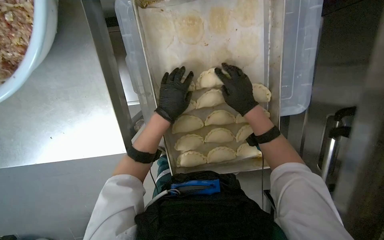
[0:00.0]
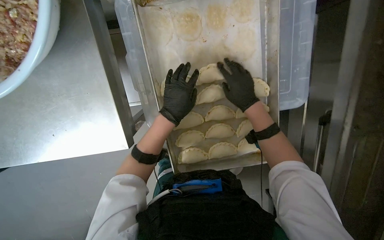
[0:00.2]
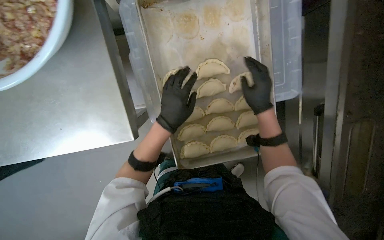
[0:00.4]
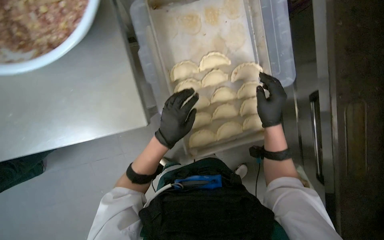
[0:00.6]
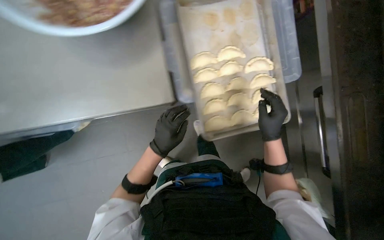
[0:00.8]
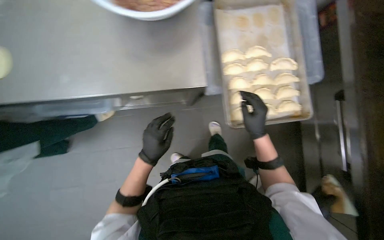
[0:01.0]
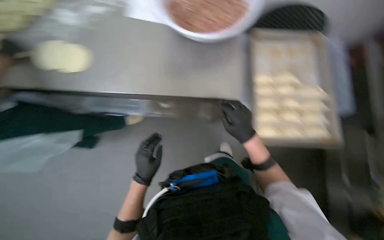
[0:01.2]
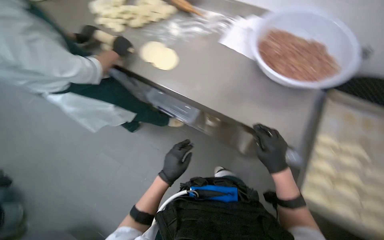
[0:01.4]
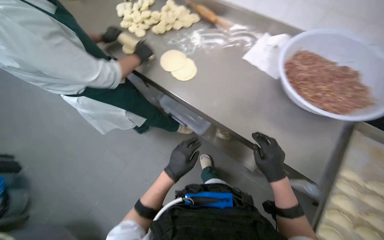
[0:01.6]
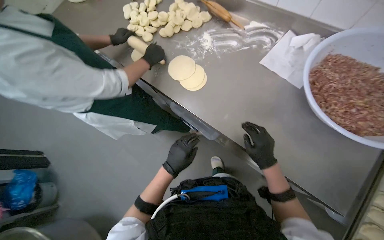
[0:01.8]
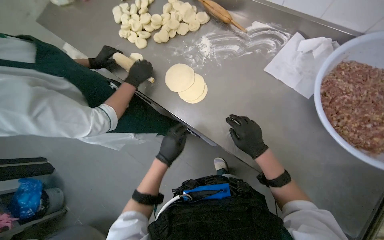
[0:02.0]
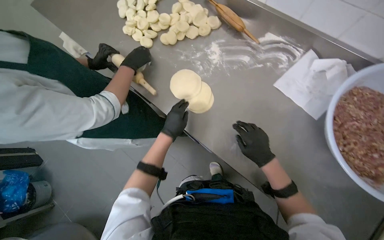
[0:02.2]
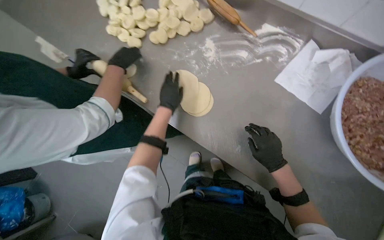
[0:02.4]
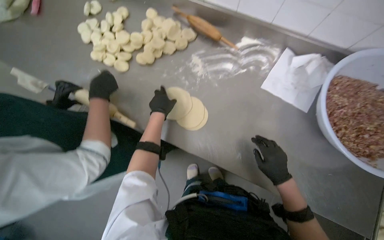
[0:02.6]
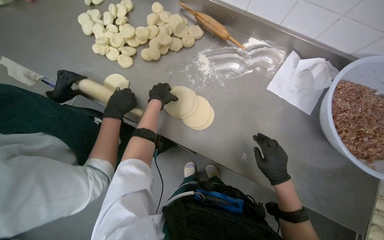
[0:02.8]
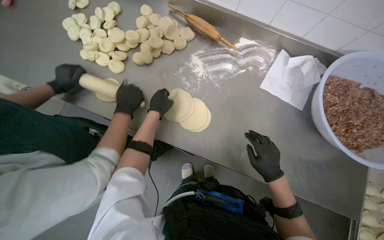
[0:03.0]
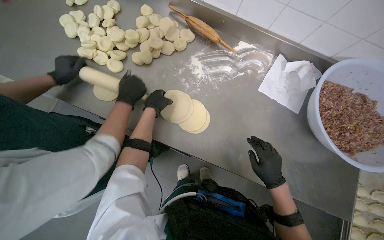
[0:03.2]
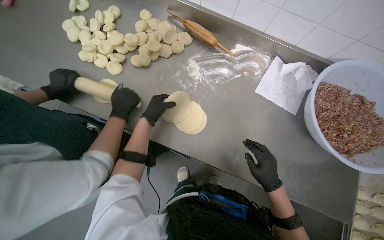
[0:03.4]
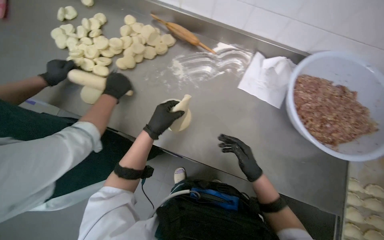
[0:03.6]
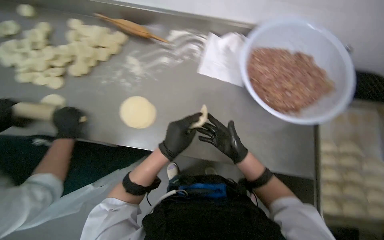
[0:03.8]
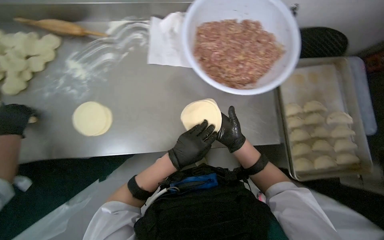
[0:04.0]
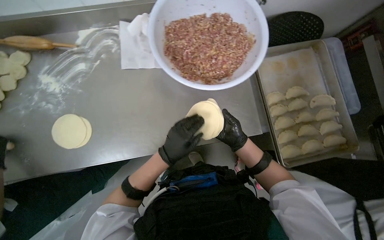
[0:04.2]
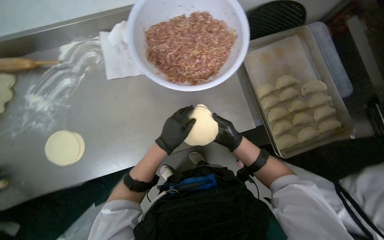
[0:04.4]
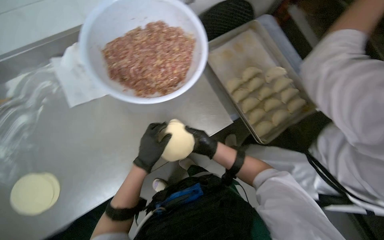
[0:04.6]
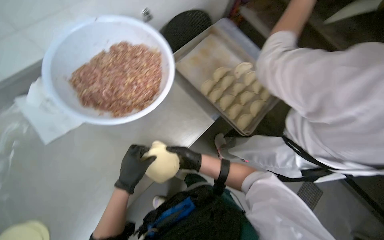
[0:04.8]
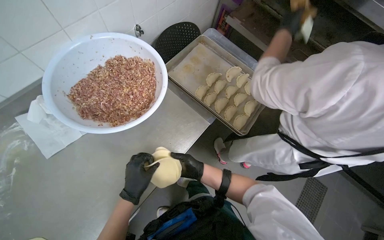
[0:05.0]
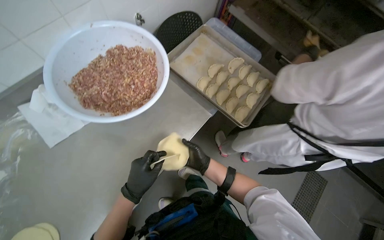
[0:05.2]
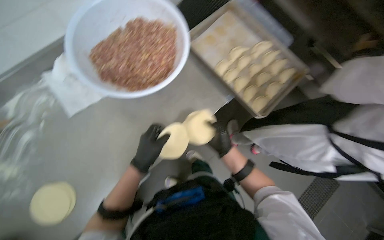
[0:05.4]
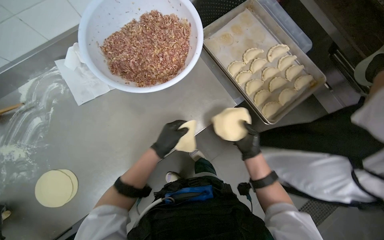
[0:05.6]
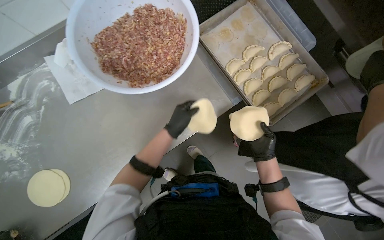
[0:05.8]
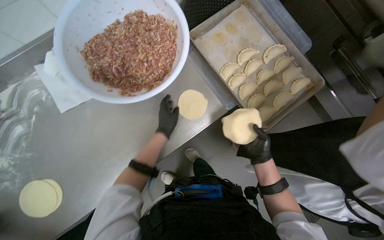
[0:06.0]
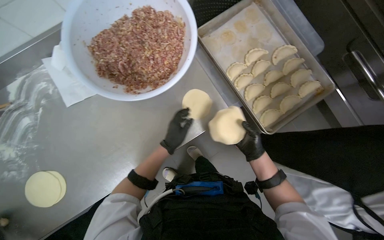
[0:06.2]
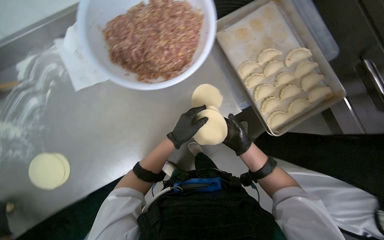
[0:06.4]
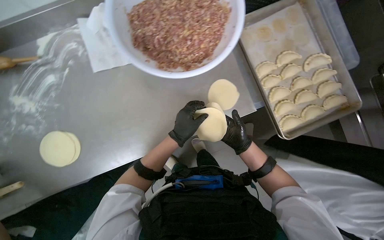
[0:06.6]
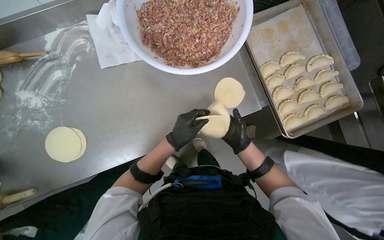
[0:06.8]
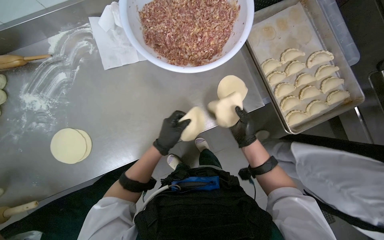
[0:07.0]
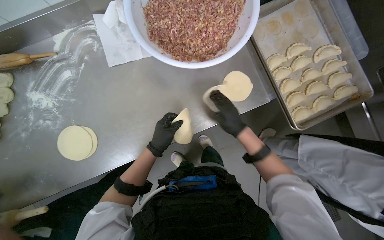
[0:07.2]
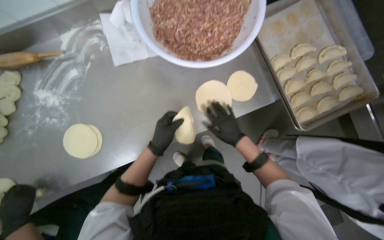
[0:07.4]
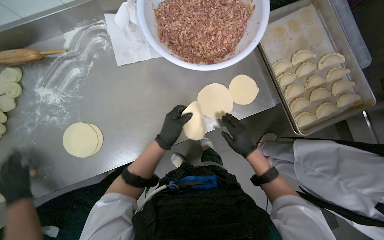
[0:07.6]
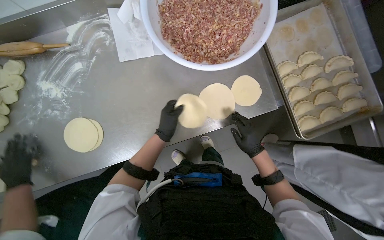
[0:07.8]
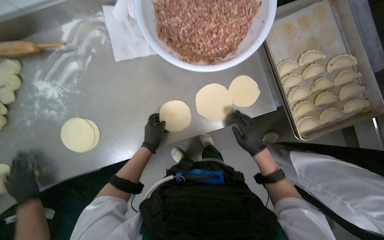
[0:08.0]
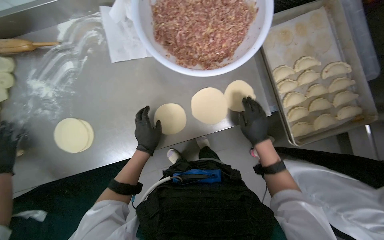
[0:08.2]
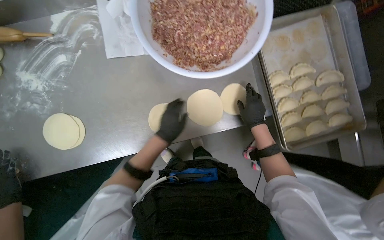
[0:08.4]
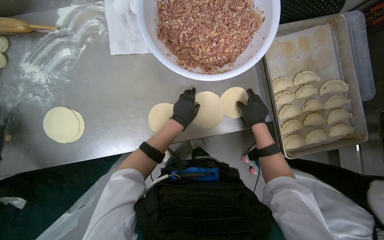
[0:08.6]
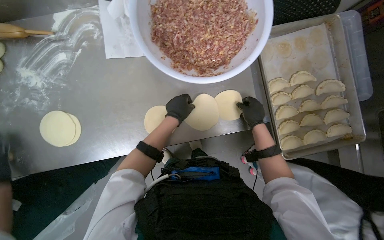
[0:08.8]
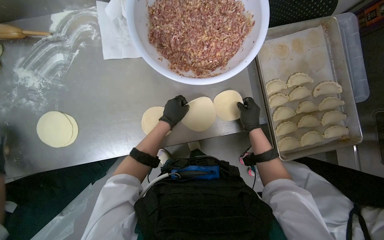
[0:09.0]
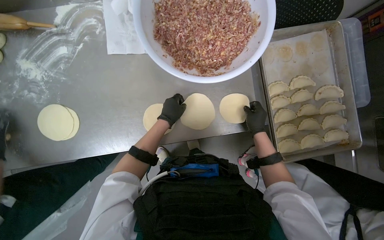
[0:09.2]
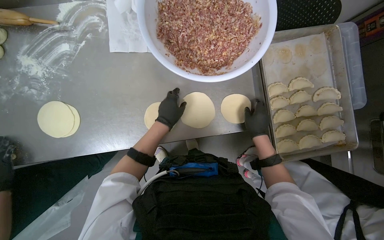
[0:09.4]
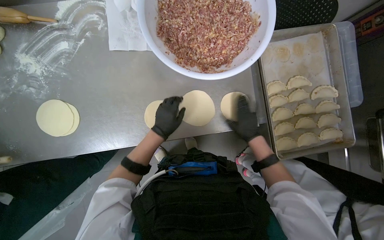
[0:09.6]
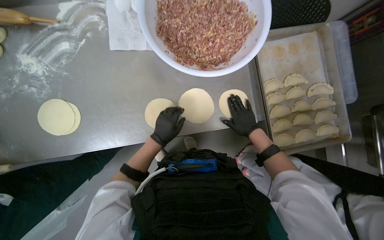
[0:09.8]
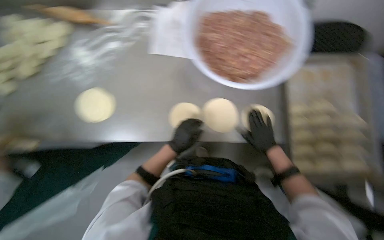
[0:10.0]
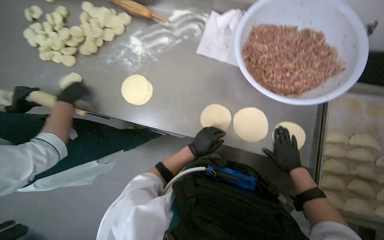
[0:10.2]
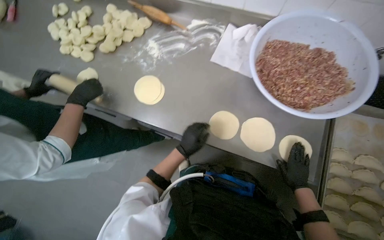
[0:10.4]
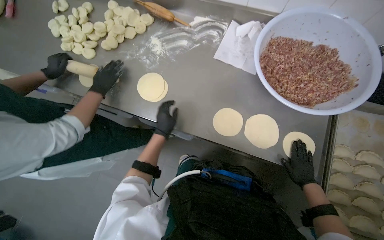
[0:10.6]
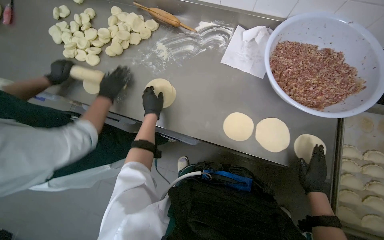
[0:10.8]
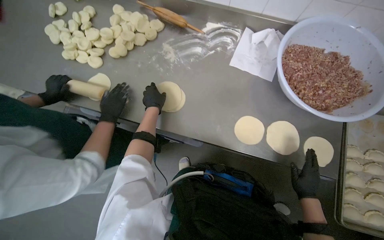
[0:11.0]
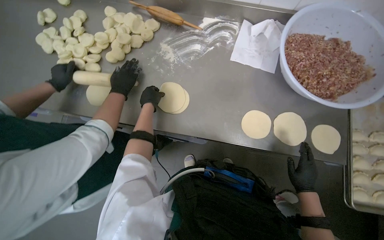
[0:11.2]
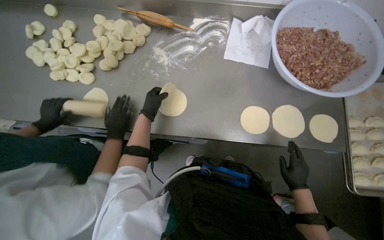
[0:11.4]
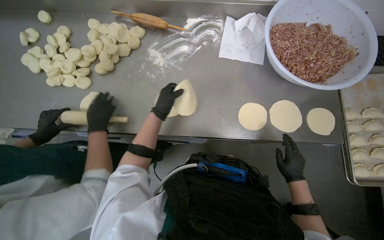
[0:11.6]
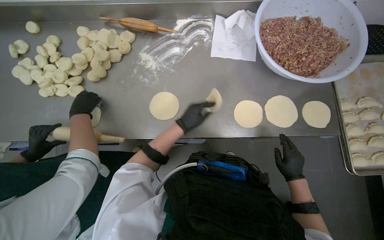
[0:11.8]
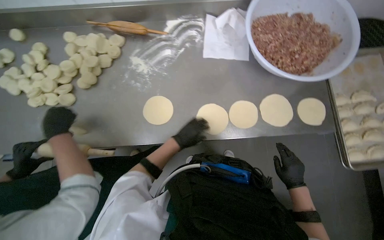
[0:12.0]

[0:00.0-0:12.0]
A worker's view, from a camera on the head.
Job: preparing food.
The whole recording: Rolling and arranging dough circles. The worker rolls out dough circles and arranges them on the table.
0:00.0 to 0:01.6: The camera is carried some 70 cm. The wearer's head swings some 40 degrees to the left. The view tips upward by approximately 40 degrees.
0:01.6 to 0:03.0: The camera is carried some 50 cm.
0:03.0 to 0:04.4: The camera travels some 50 cm. Everything in view rotates approximately 40 degrees counterclockwise.
0:06.0 to 0:07.6: The right hand is displaced to the left by roughly 20 cm.
0:07.6 to 0:09.0: The right hand travels up the picture by approximately 15 cm, while the left hand goes about 15 cm up the picture and farther from the camera.
0:09.0 to 0:10.4: Everything in view rotates some 30 degrees clockwise.
0:10.4 to 0:12.0: The left hand reaches some 20 cm up the picture, then returns.

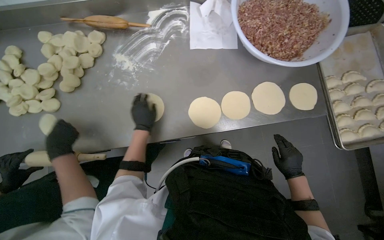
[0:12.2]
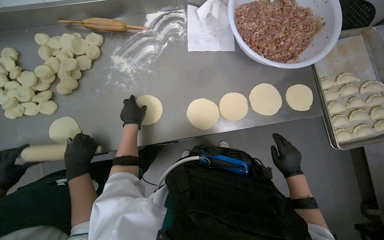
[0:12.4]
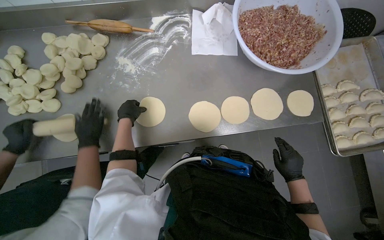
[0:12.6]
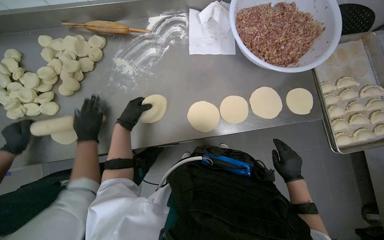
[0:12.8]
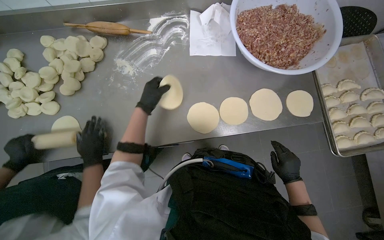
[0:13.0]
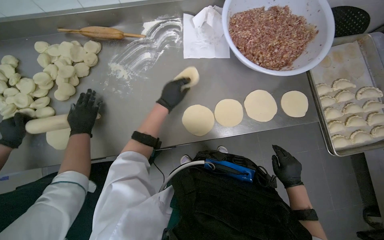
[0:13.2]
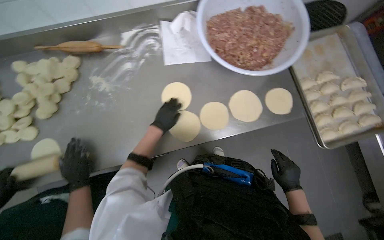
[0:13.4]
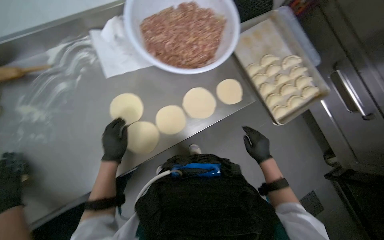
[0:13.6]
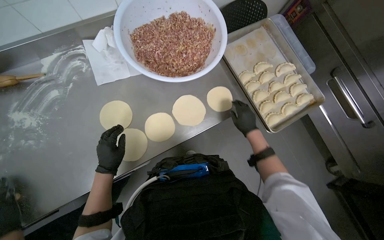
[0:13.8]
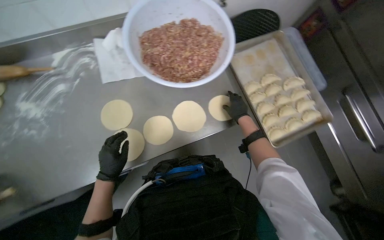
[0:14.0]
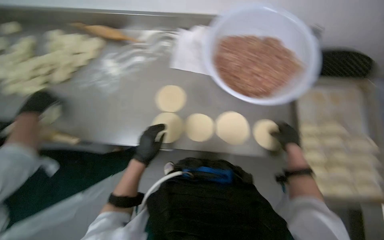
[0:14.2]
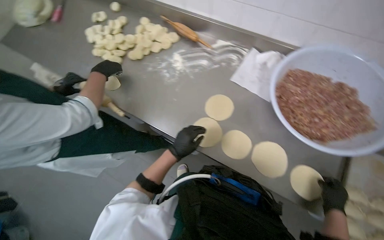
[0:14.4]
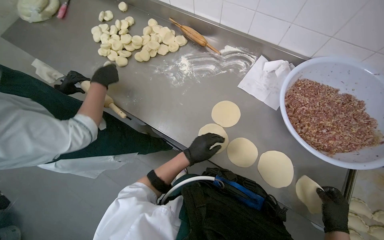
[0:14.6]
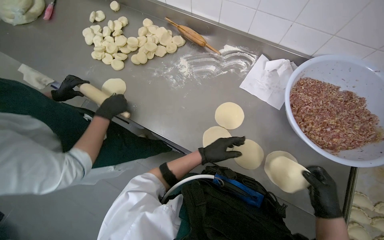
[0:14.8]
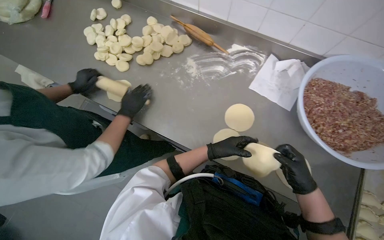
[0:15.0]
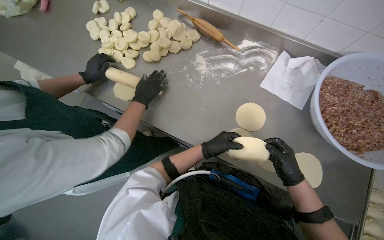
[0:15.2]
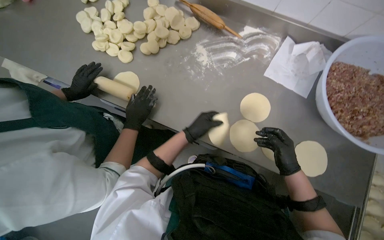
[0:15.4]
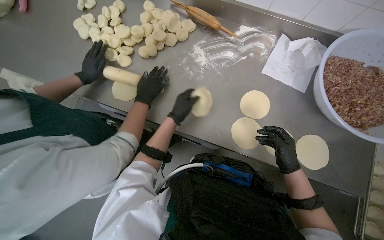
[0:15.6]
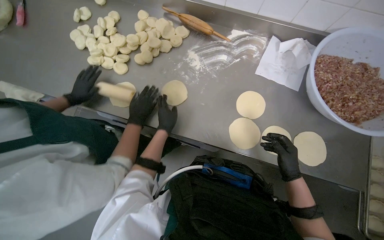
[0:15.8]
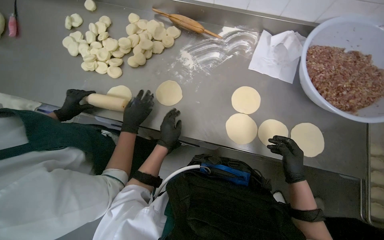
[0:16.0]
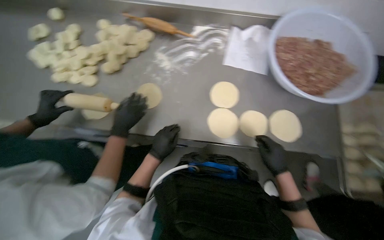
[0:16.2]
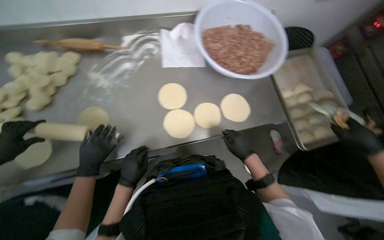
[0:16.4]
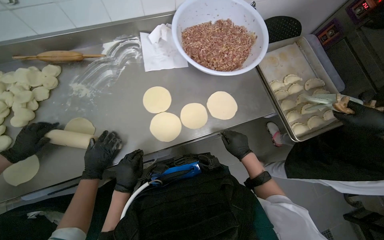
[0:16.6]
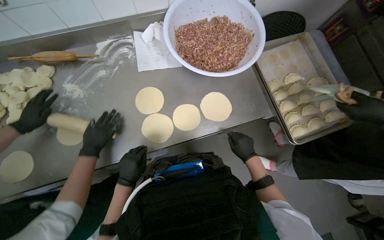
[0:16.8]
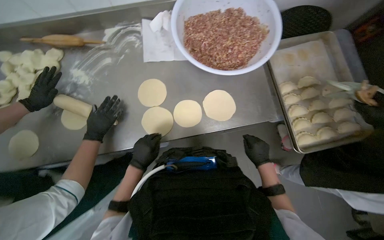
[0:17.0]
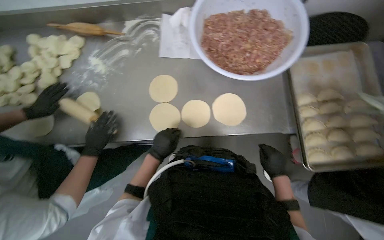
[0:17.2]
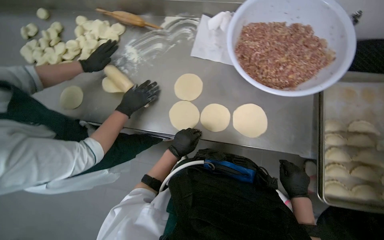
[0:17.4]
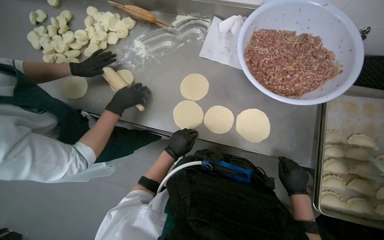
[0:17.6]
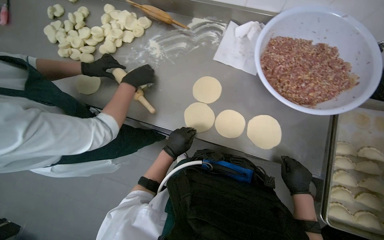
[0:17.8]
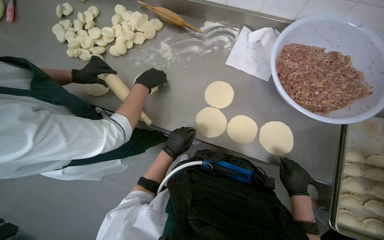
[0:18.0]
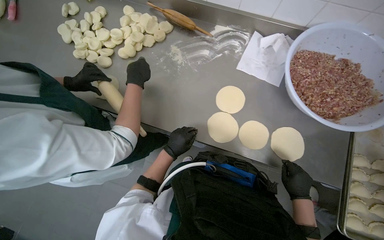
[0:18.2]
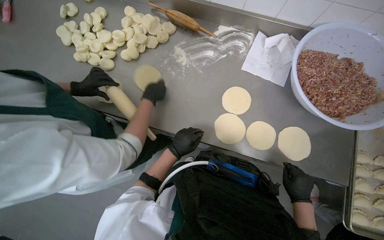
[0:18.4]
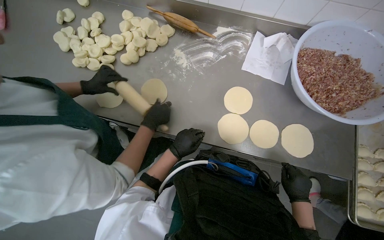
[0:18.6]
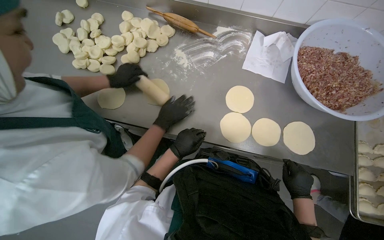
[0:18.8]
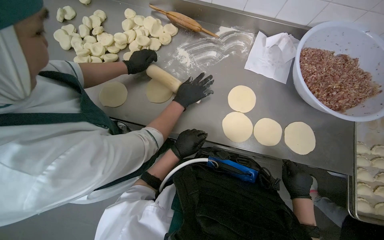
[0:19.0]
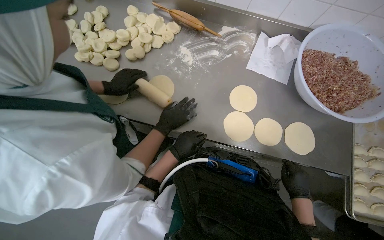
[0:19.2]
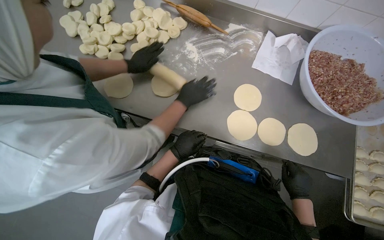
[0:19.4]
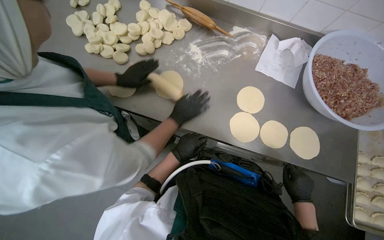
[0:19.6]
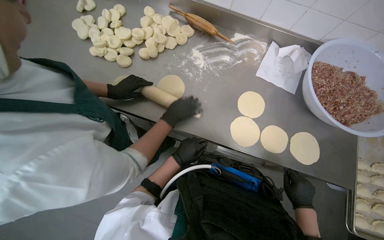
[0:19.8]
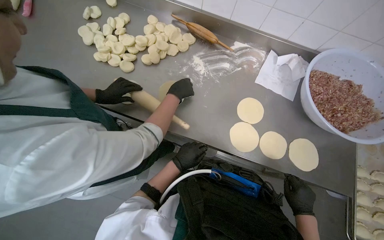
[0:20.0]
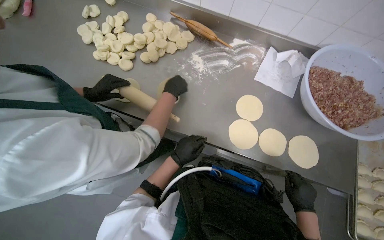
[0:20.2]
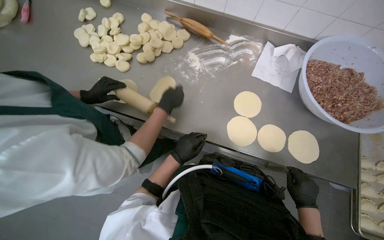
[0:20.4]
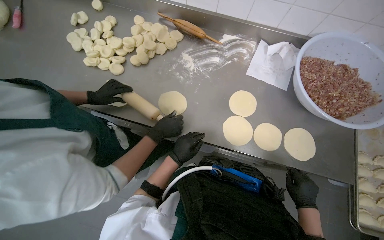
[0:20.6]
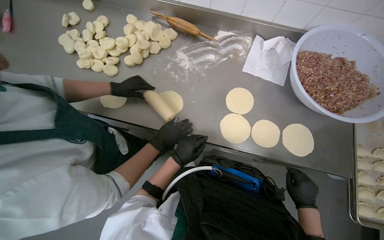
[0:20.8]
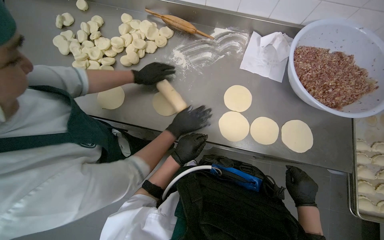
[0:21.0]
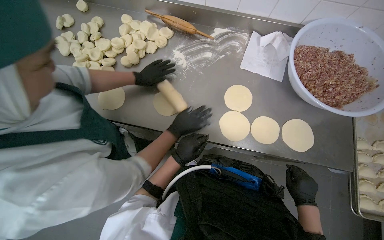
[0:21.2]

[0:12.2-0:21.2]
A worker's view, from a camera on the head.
Job: preparing food.
The whole recording: Rolling and arranging dough circles. The worker rolls out dough circles and arranges them on the table.
0:13.8 to 0:15.2: The wearer looks roughly 55 degrees further to the left.
0:15.2 to 0:16.6: The head rotates roughly 45 degrees to the right.
0:16.6 to 0:18.2: The head rotates some 40 degrees to the left.
0:19.8 to 0:21.2: The hands make small movements and keep their place.
